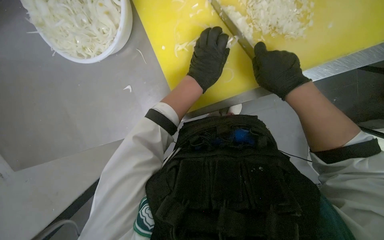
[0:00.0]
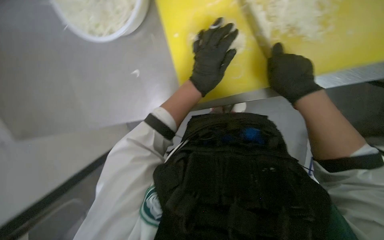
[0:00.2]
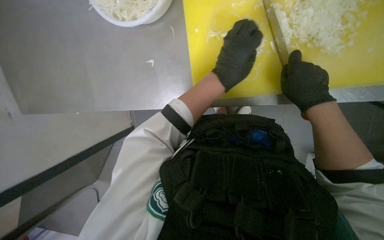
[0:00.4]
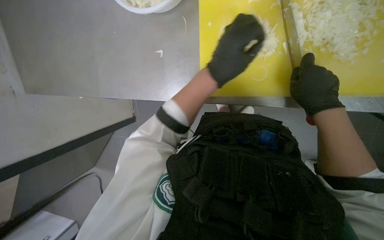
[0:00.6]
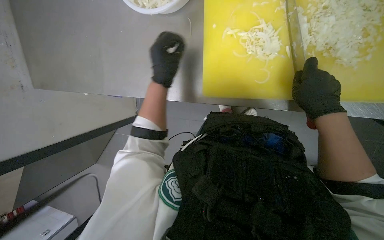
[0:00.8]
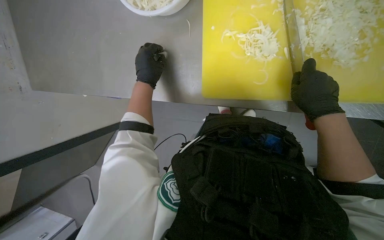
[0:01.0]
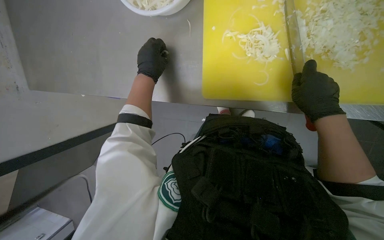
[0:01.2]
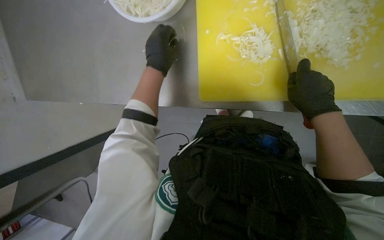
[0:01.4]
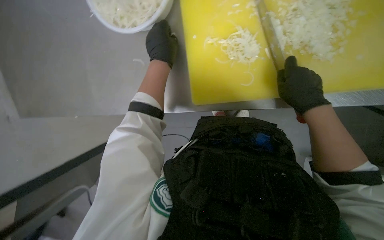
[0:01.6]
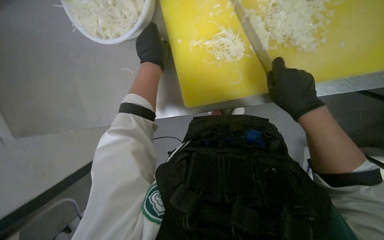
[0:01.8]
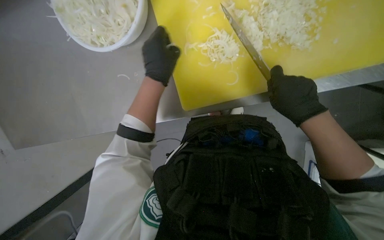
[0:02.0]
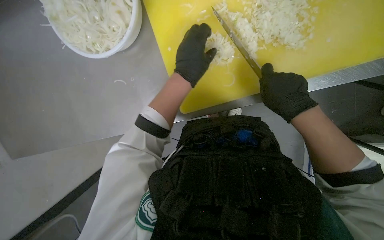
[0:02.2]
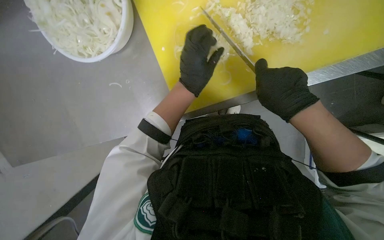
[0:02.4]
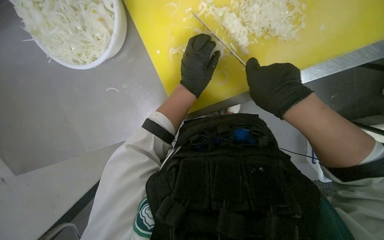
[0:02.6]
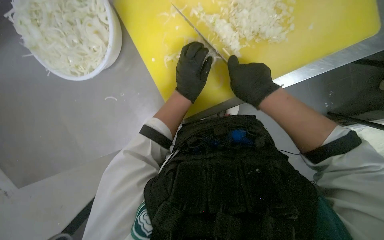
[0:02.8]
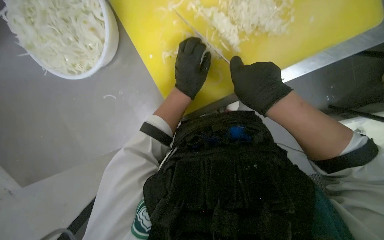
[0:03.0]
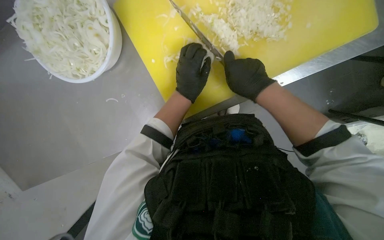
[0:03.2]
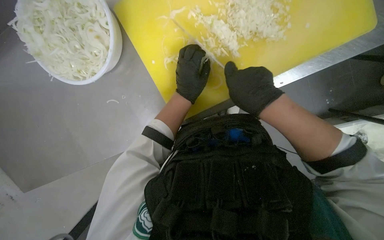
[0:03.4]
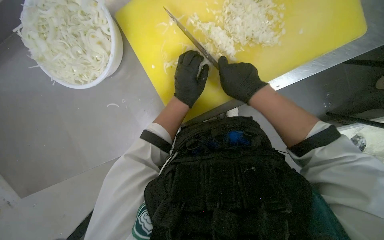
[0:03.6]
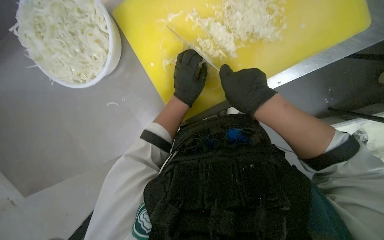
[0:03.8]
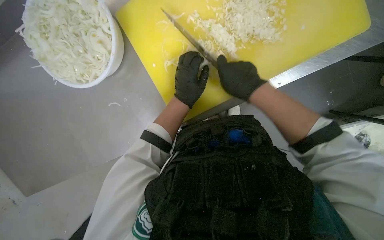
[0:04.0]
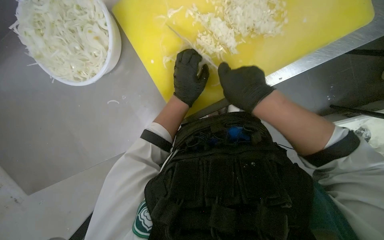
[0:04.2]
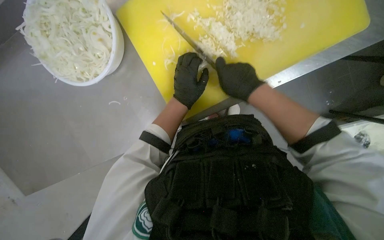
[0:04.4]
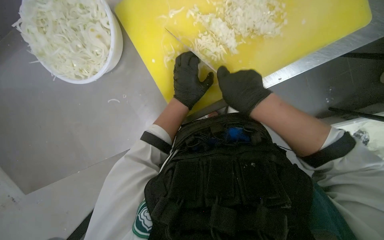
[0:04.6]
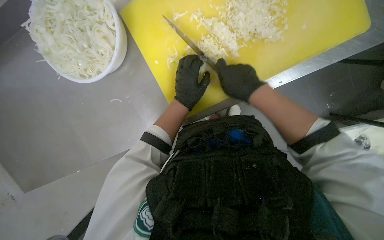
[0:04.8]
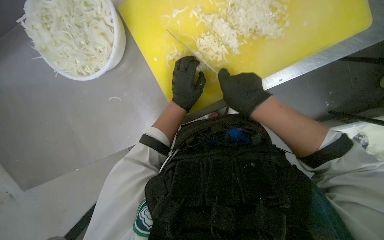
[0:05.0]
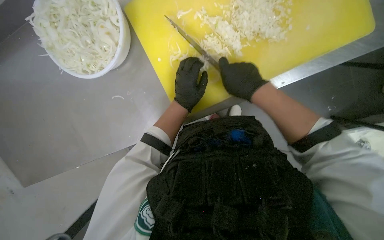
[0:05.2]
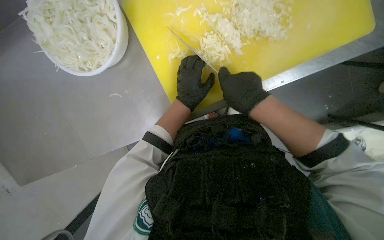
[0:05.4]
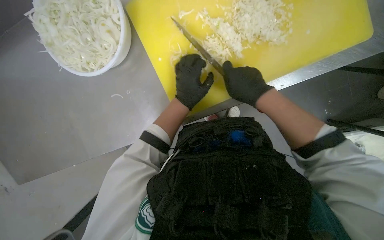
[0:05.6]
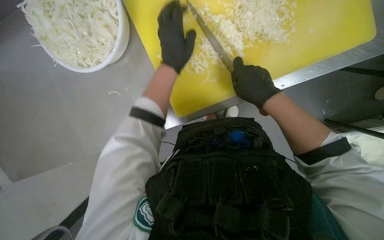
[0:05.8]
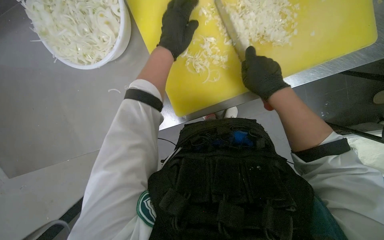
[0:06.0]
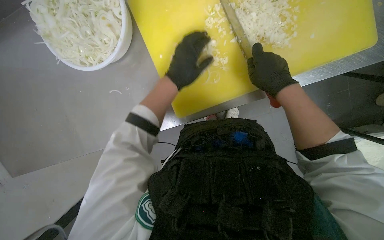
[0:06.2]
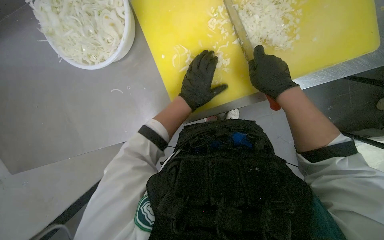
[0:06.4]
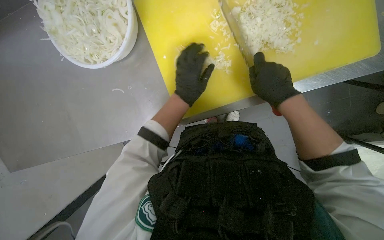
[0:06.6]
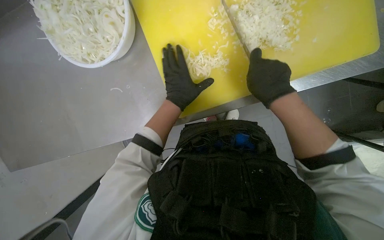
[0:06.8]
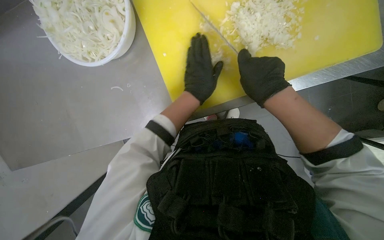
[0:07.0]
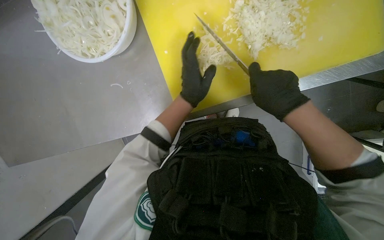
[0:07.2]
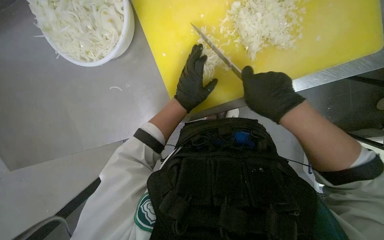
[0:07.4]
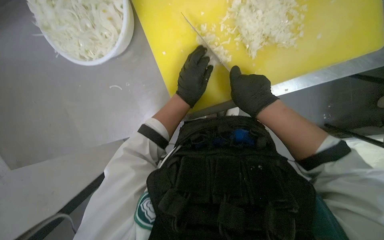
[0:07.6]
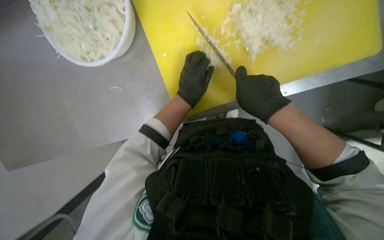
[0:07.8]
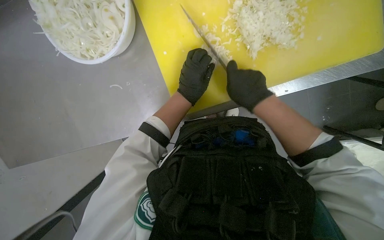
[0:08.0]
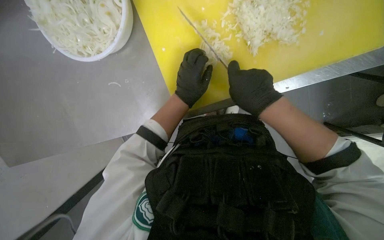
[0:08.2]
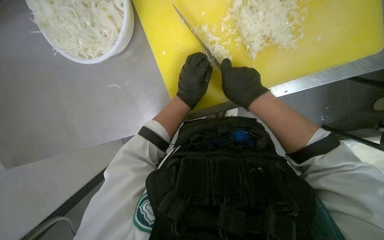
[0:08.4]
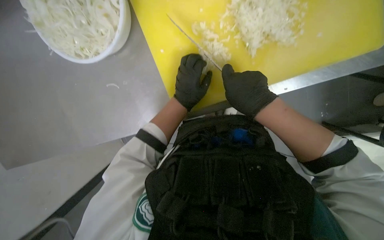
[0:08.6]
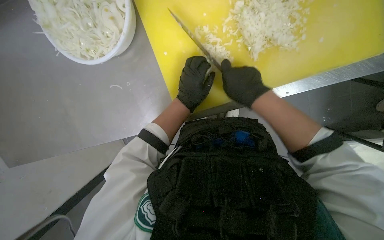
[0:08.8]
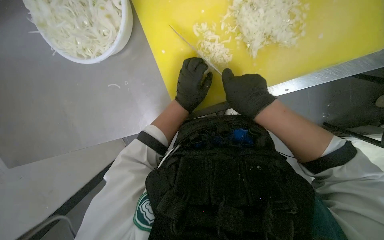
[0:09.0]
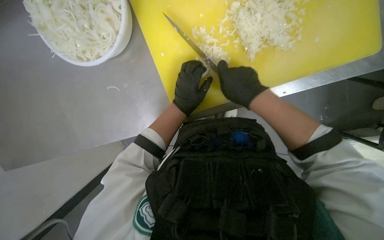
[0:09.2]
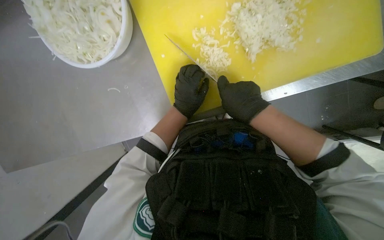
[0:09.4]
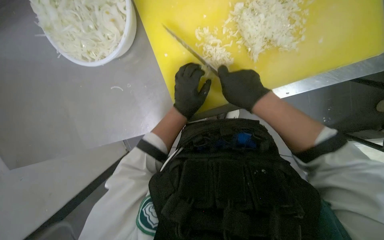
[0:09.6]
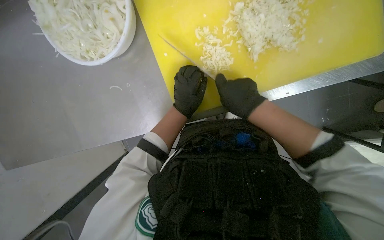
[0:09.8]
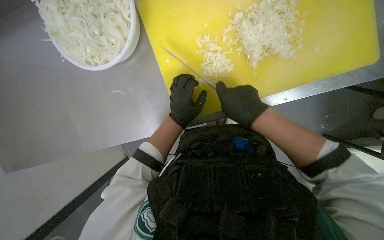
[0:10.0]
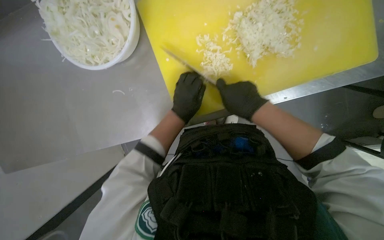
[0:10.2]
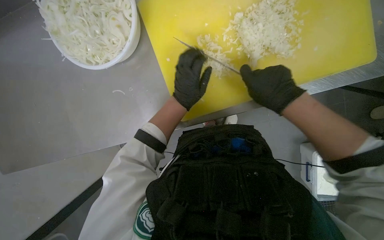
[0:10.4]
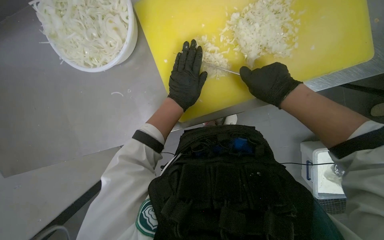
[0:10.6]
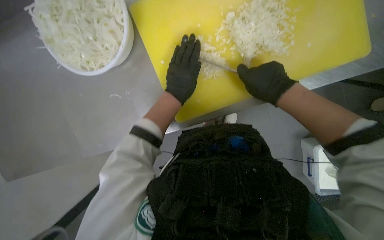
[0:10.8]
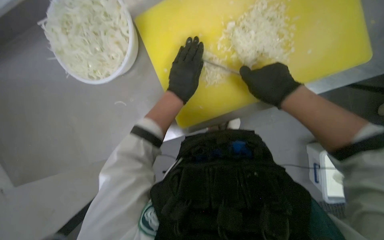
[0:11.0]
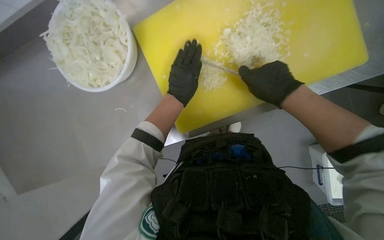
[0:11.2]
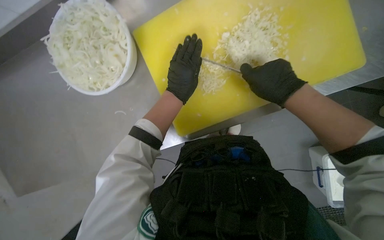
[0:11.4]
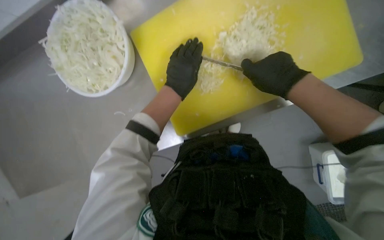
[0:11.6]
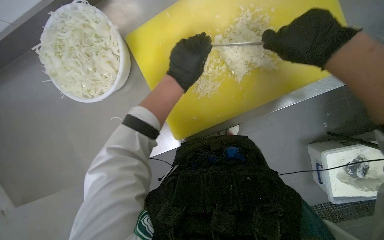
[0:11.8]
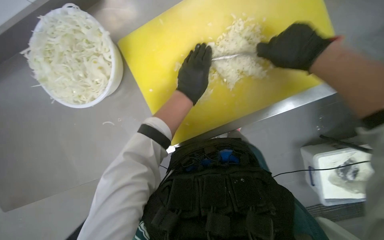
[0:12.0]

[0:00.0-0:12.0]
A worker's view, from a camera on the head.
Job: preparing food.
The whole recording: Chopping onions. The worker continues chopping onions on a yellow cutting board, then transfers them to a bowl and gets more onions to chop.
0:00.0 to 0:01.6: The left hand is displaced to the left by roughly 15 cm.
0:01.6 to 0:03.0: The left hand goes about 15 cm to the right.
0:03.0 to 0:04.4: The hands stay close to where they were, moving slightly.
0:04.4 to 0:06.0: The left hand heads up the picture, covering roughly 15 cm.
0:06.0 to 0:07.6: The left hand moves down the picture, roughly 15 cm.
0:07.6 to 0:10.4: The hands stay close to where they were, moving slightly.
0:10.4 to 0:12.0: The right hand travels nearer to the camera and up the picture by about 15 cm.

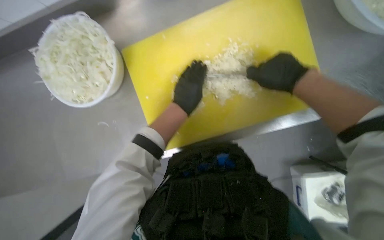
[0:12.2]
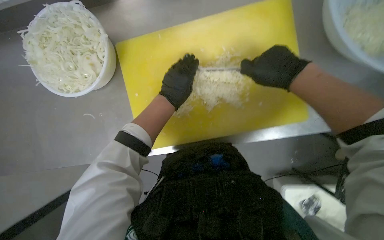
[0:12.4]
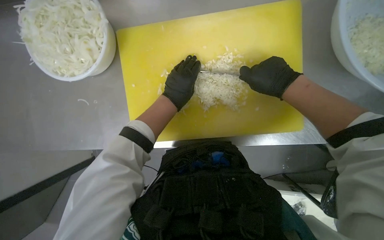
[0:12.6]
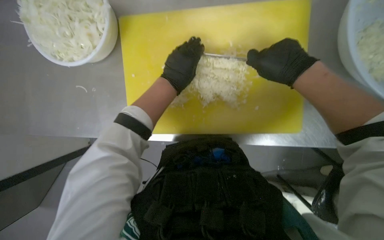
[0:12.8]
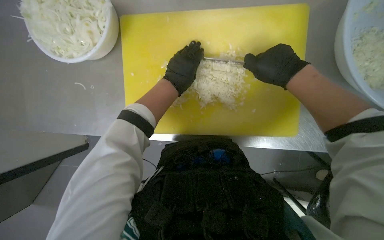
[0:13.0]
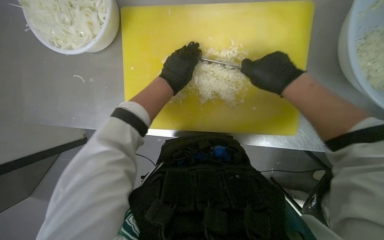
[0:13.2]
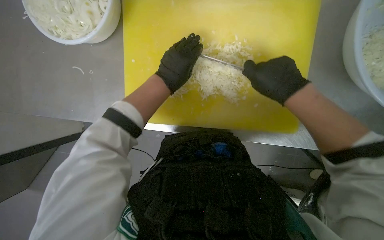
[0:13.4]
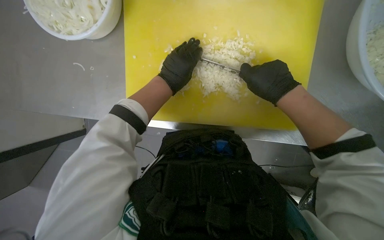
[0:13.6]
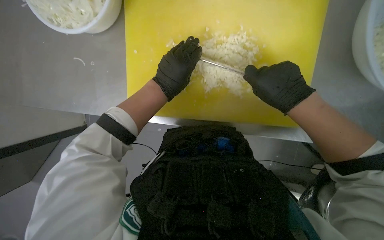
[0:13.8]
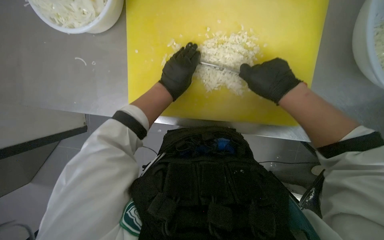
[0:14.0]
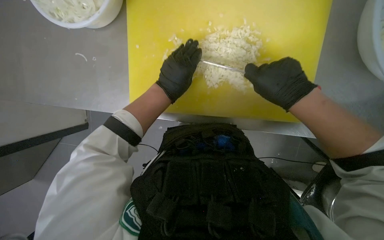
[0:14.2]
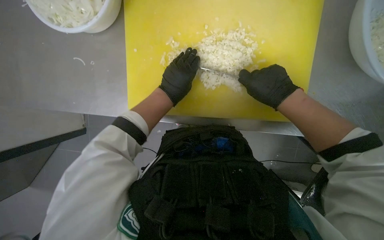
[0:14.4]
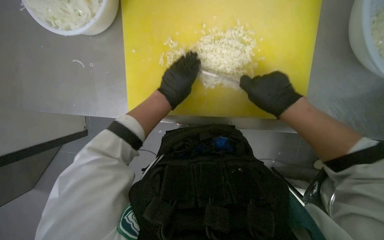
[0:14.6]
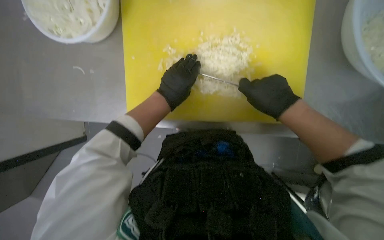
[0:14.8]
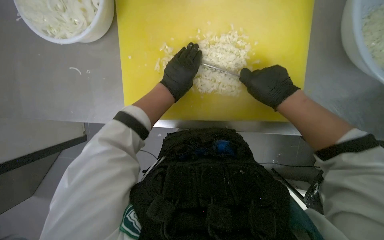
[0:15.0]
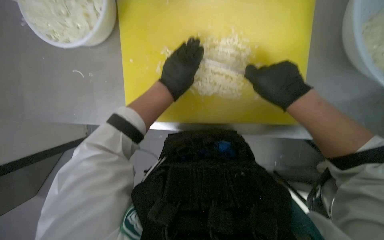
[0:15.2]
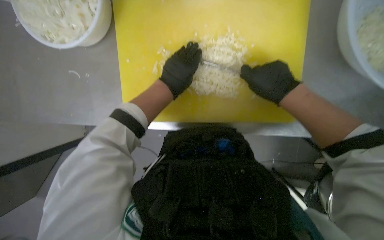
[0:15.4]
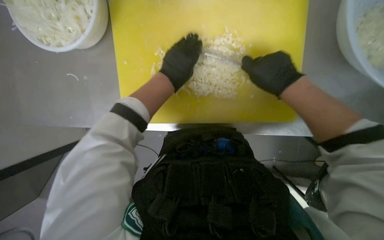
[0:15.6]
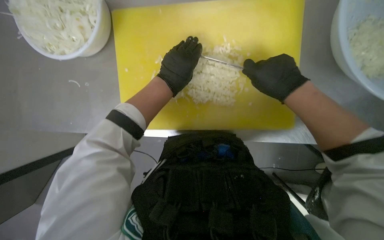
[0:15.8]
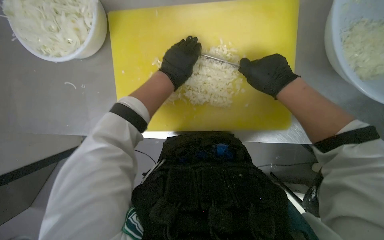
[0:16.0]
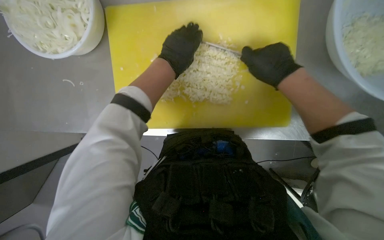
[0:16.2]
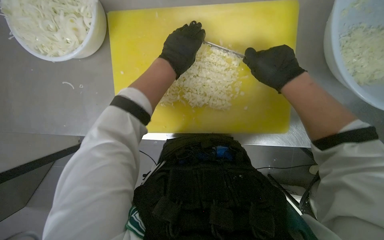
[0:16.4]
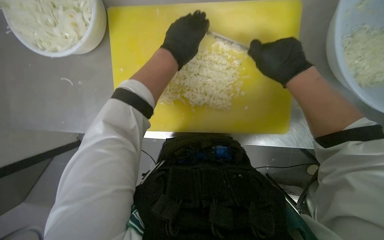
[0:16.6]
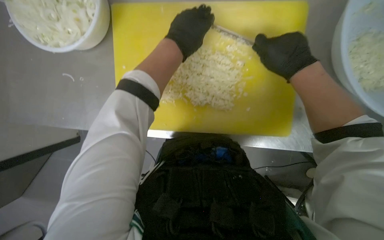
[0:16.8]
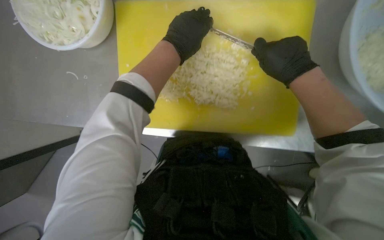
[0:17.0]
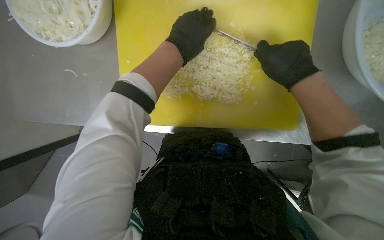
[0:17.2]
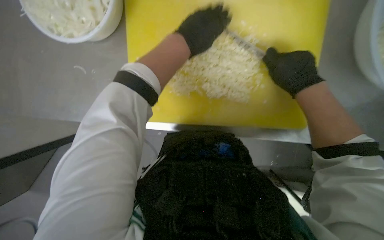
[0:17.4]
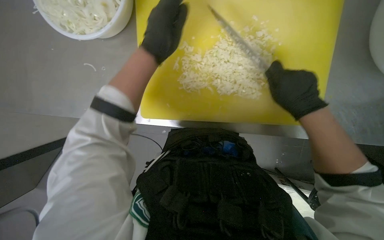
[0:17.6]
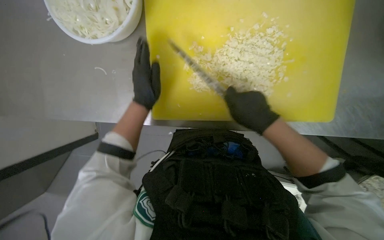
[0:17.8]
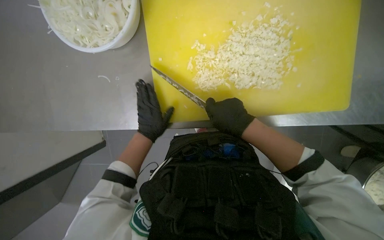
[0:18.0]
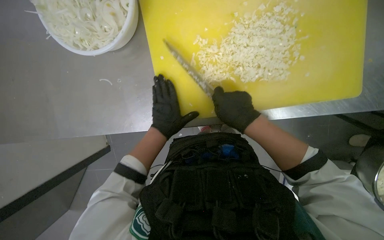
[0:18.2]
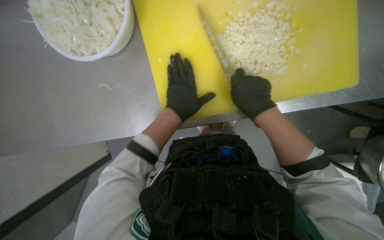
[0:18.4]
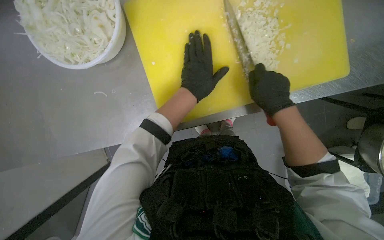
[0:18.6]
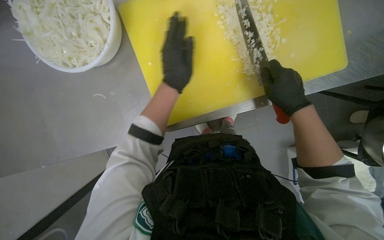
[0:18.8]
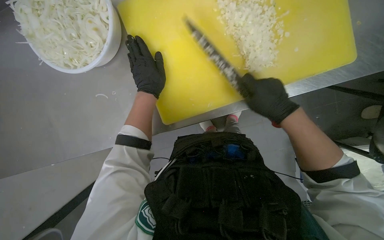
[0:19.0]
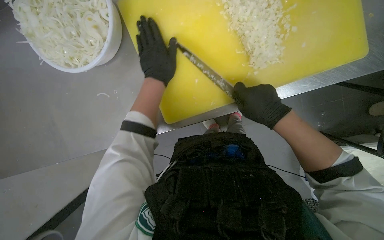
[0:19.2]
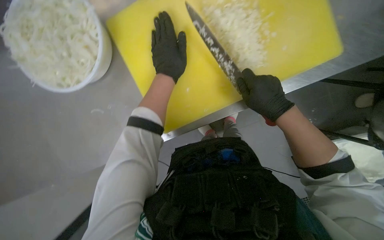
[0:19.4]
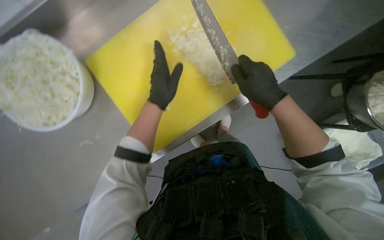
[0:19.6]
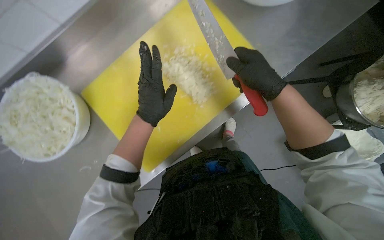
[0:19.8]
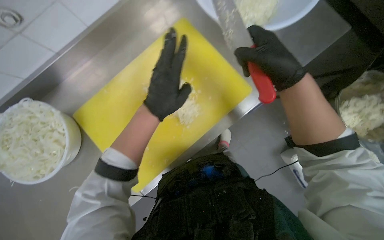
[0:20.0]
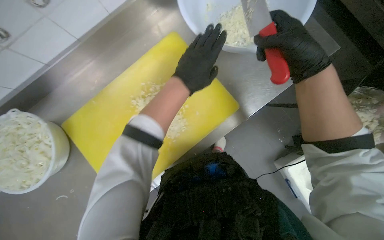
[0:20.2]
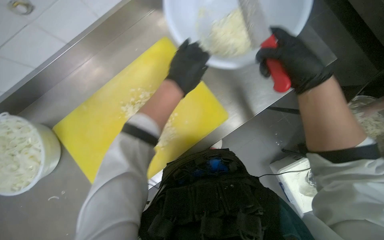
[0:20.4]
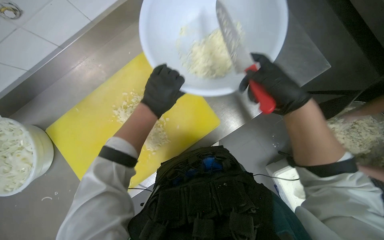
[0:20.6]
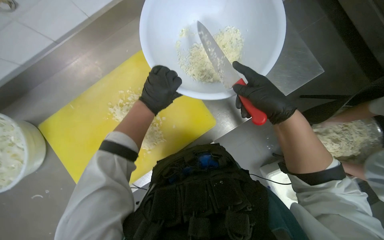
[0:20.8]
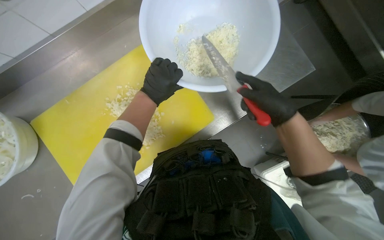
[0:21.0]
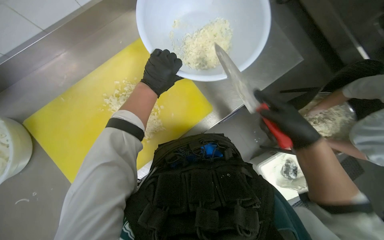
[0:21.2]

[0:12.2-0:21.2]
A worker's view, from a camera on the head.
Job: preparing food.
The whole recording: Chopping onions. The worker continues chopping onions on a yellow cutting board, then transfers them to a bowl and gets more onions to chop.
0:12.2 to 0:13.8: The view tips downward by about 15 degrees.
0:13.8 to 0:15.2: The hands make small movements and keep their place.
0:15.2 to 0:16.6: The left hand travels up the picture and nearer to the camera by about 15 cm.
0:16.6 to 0:18.2: The right hand goes some 30 cm to the left, down the picture and farther from the camera. The left hand travels down the picture and farther from the camera by roughly 25 cm.
0:18.2 to 0:19.8: The view tilts some 15 degrees upward. Everything in view rotates roughly 35 degrees counterclockwise.
0:19.8 to 0:21.2: The right hand moves down the picture, approximately 20 cm.
